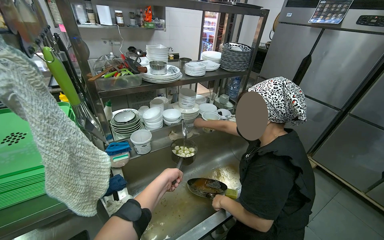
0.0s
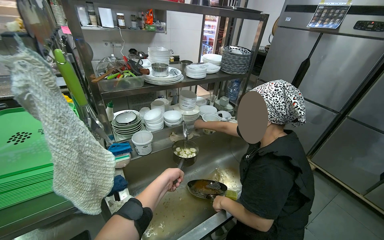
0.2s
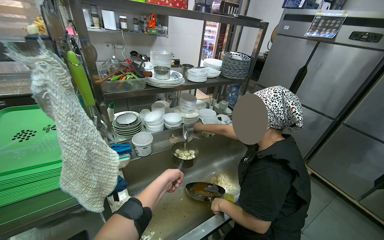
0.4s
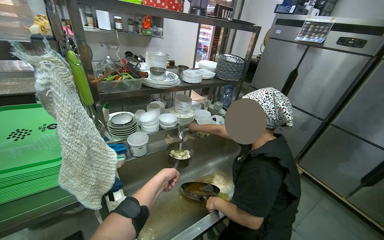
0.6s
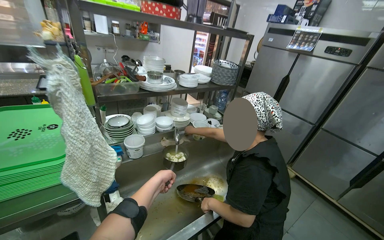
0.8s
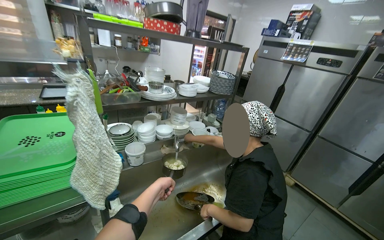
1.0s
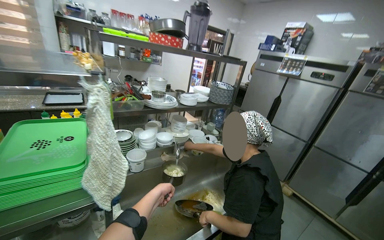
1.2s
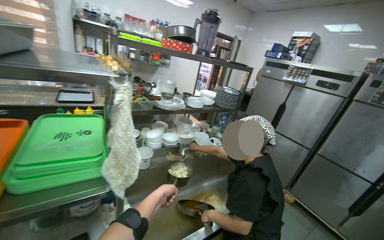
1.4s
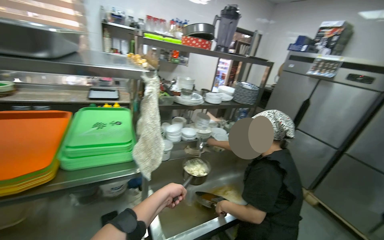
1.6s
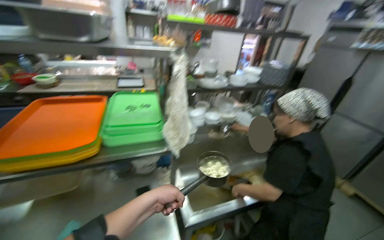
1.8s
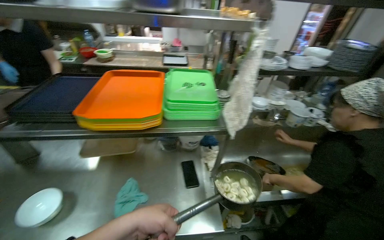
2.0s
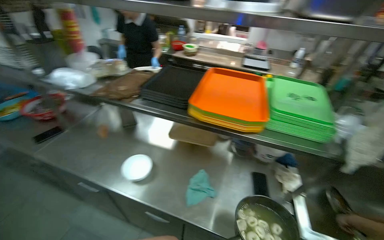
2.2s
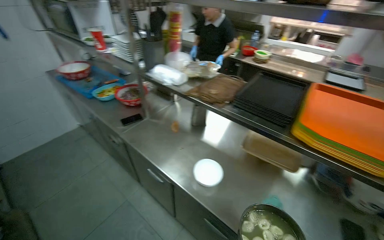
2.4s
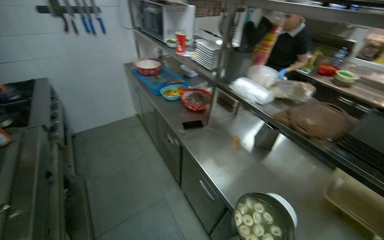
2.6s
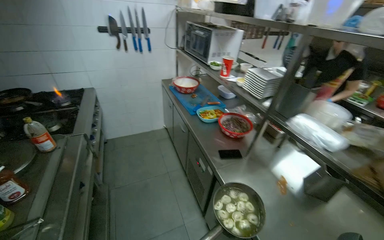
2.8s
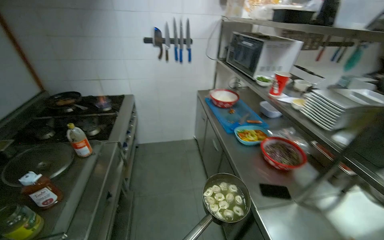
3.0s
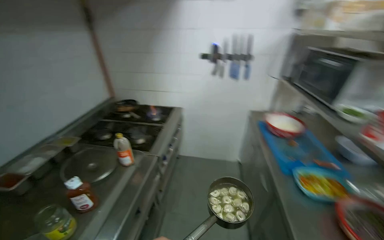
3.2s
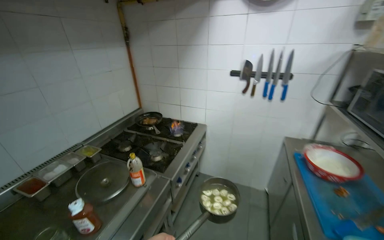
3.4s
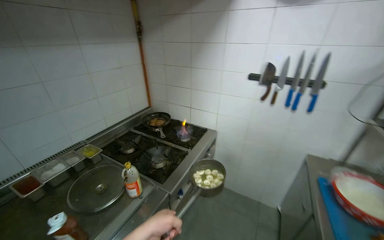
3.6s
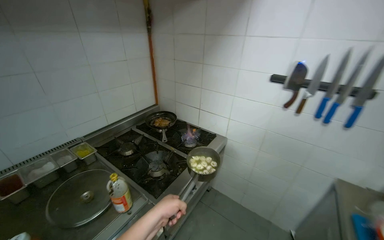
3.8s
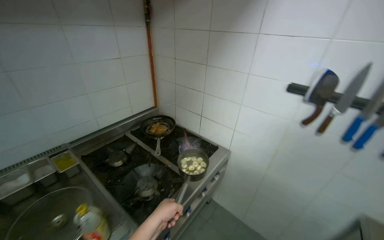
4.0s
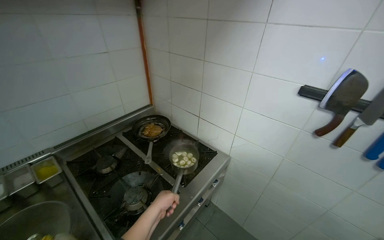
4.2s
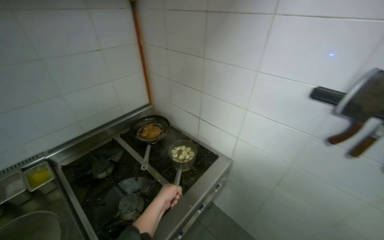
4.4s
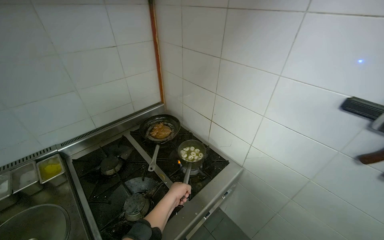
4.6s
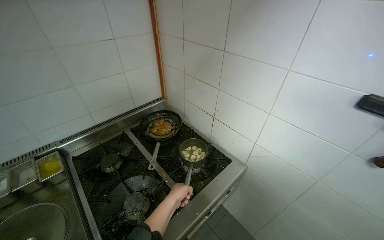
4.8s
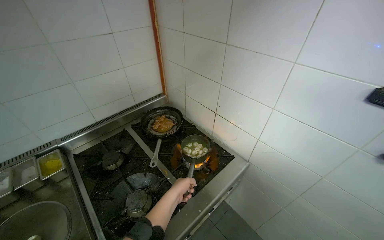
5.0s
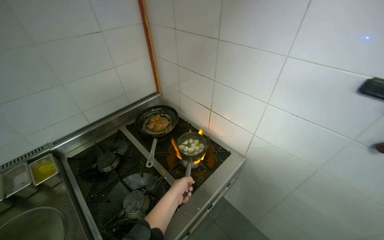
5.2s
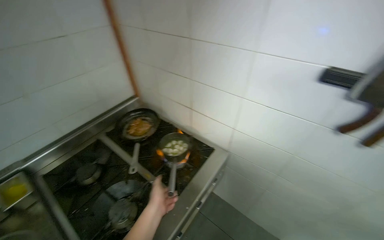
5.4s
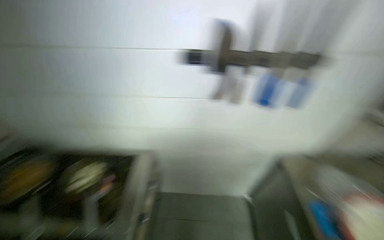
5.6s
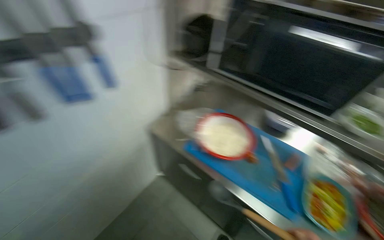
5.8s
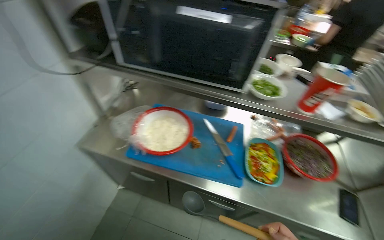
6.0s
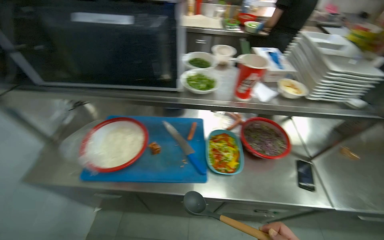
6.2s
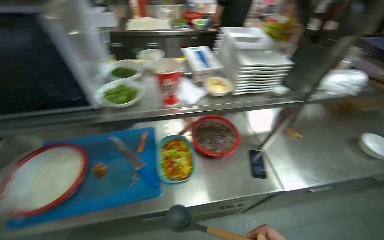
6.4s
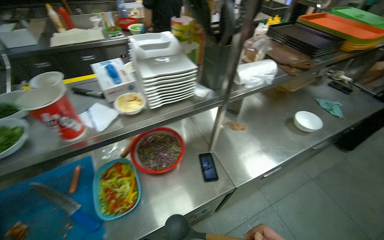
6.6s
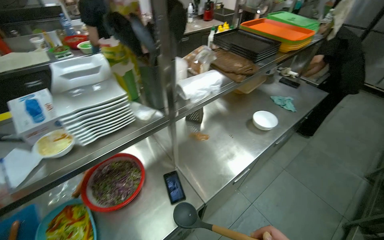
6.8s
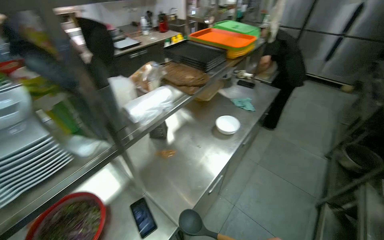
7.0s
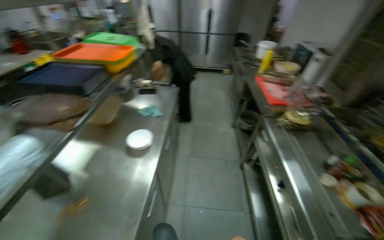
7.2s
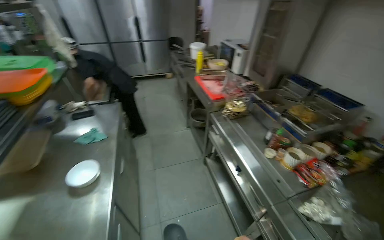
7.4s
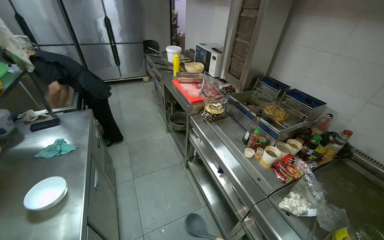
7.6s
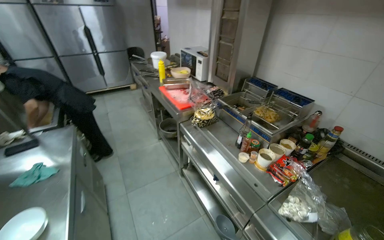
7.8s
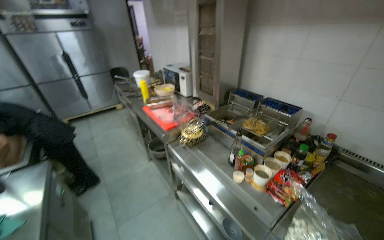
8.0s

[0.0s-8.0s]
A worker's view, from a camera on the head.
Job: cooking food.
The whole recording: cooking dumplings. the worker cooking dumplings.
0.0s to 1.6s: The left hand heads nearer to the camera, covering approximately 25 cm.
1.6s to 3.2s: The head travels roughly 1.5 m. The wearer looks roughly 120 degrees further to the left.
3.2s to 4.8s: The head travels roughly 90 cm. The wearer looks about 35 degrees further to the left.
4.8s to 6.4s: The wearer moves about 60 cm. The wearer looks about 125 degrees further to the right.
6.4s to 8.0s: The wearer moves roughly 70 cm. The head turns to the right by approximately 115 degrees. The view tips upward by approximately 15 degrees.

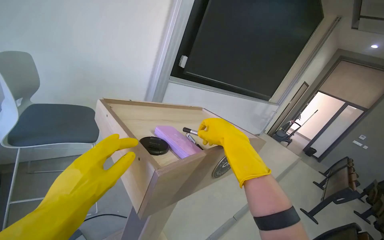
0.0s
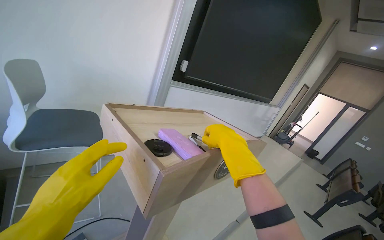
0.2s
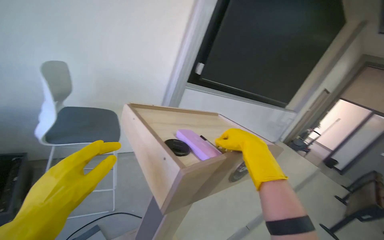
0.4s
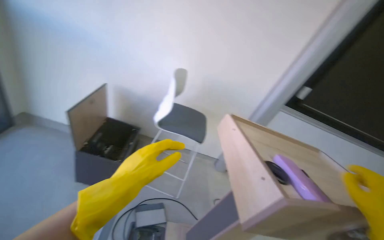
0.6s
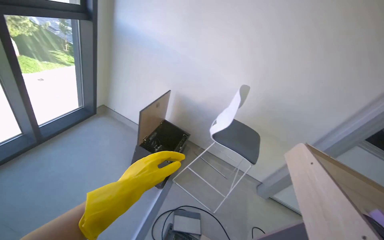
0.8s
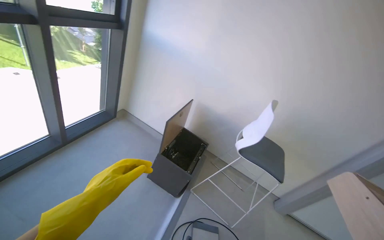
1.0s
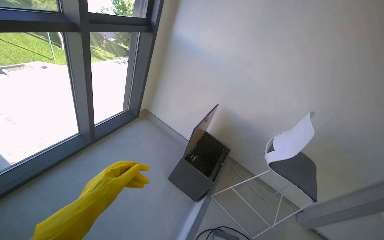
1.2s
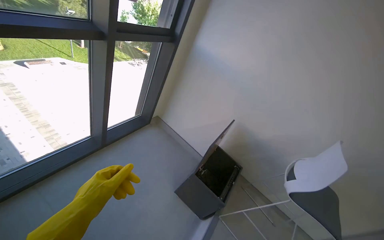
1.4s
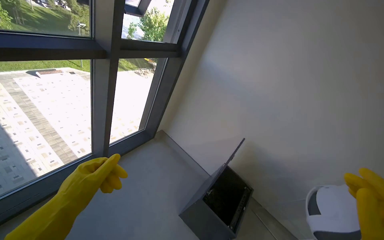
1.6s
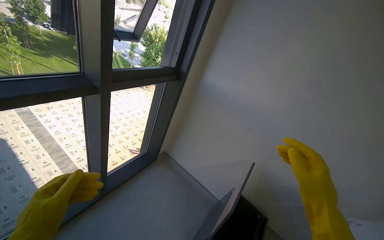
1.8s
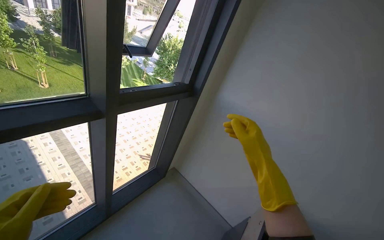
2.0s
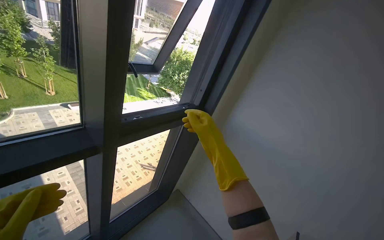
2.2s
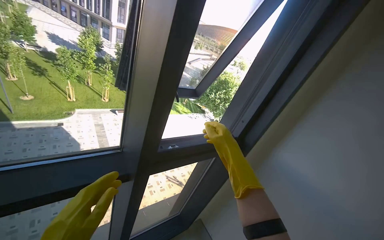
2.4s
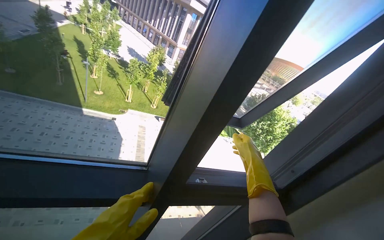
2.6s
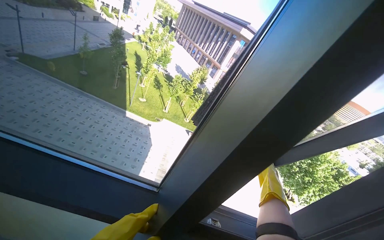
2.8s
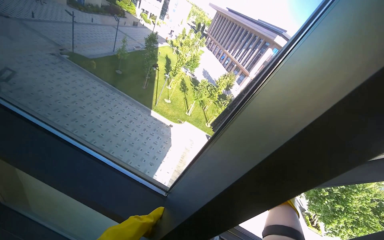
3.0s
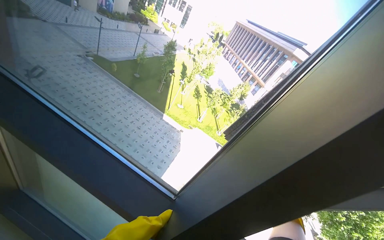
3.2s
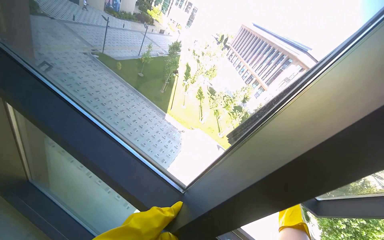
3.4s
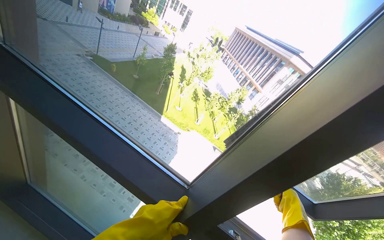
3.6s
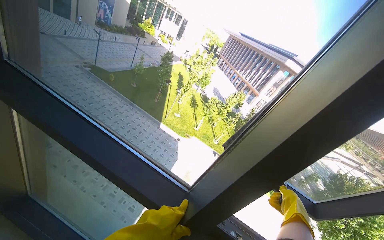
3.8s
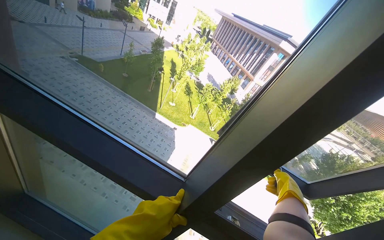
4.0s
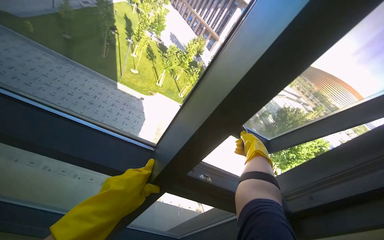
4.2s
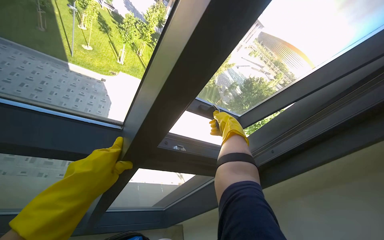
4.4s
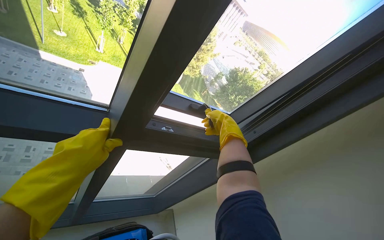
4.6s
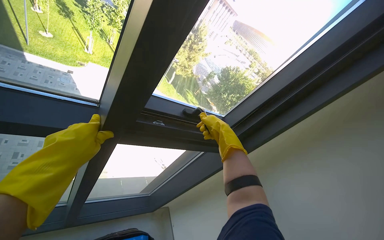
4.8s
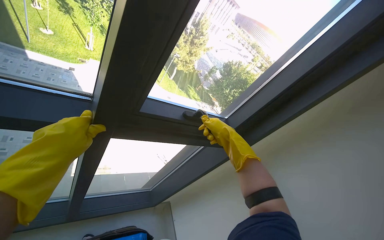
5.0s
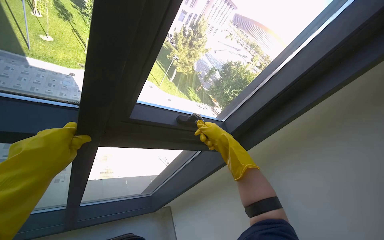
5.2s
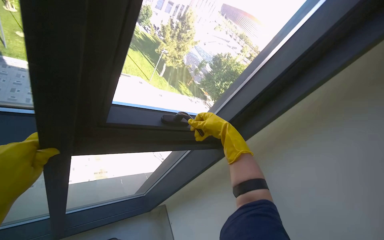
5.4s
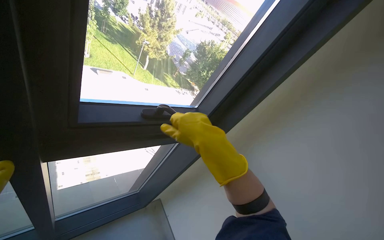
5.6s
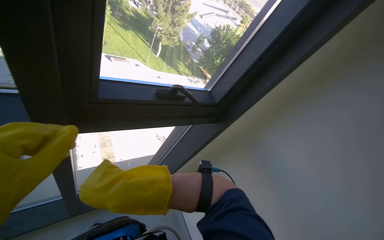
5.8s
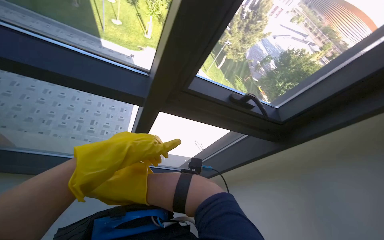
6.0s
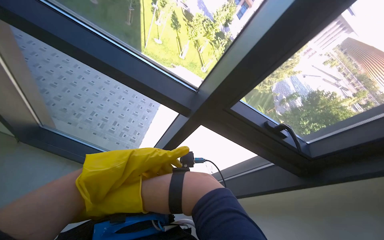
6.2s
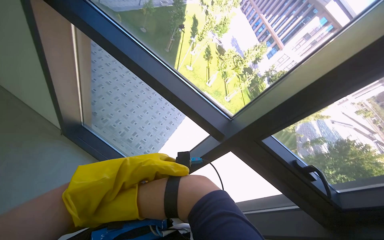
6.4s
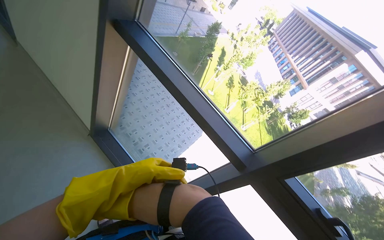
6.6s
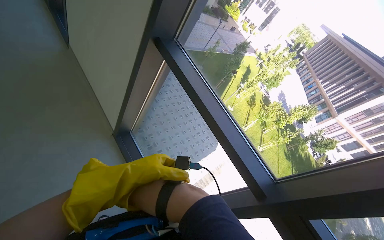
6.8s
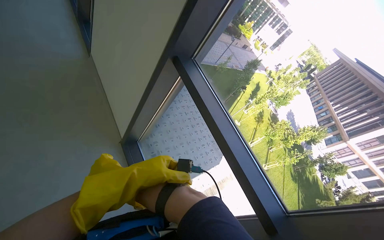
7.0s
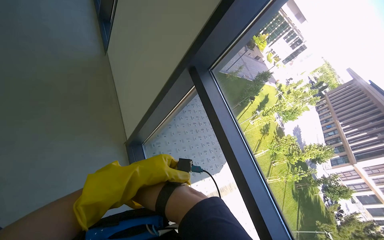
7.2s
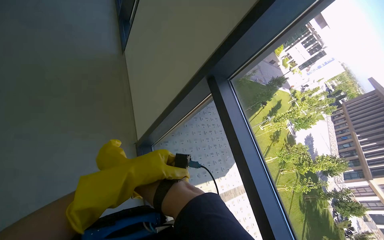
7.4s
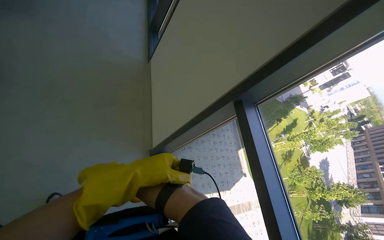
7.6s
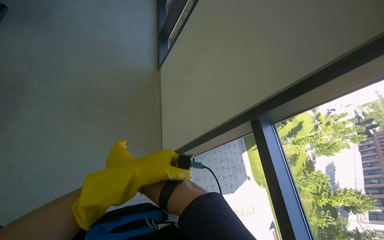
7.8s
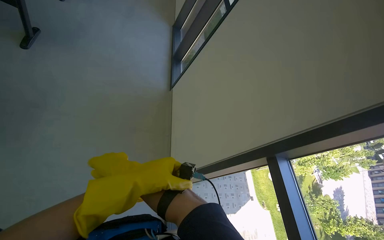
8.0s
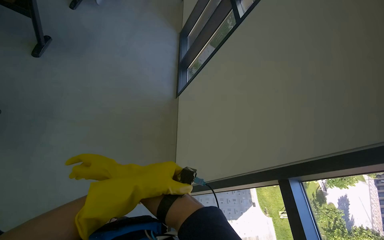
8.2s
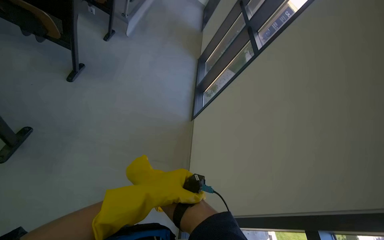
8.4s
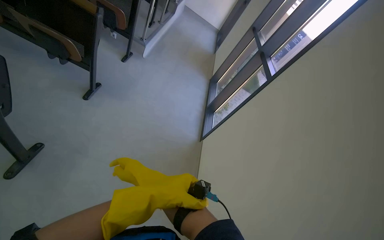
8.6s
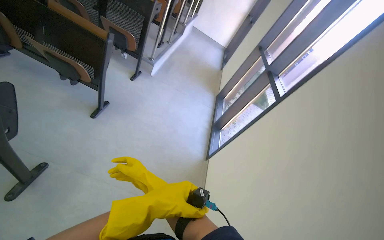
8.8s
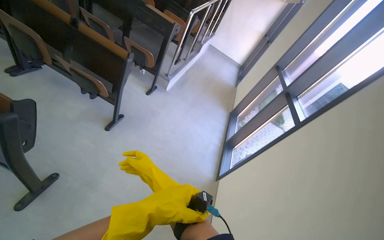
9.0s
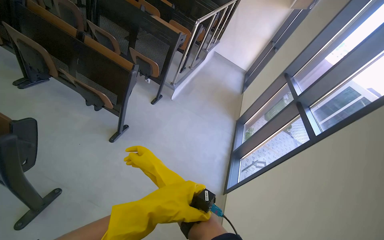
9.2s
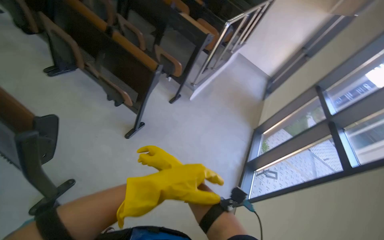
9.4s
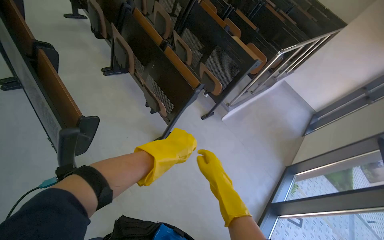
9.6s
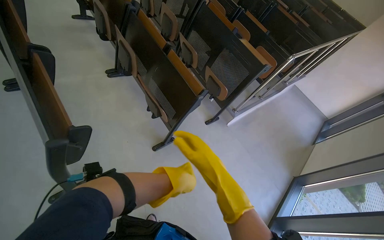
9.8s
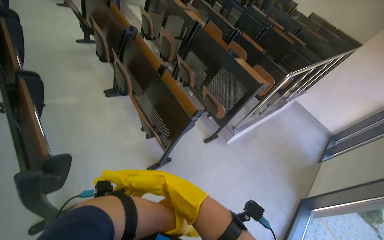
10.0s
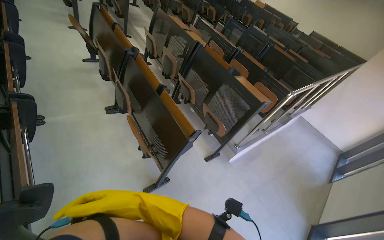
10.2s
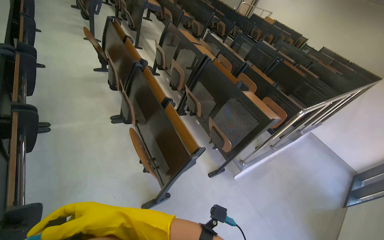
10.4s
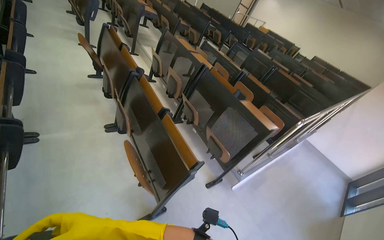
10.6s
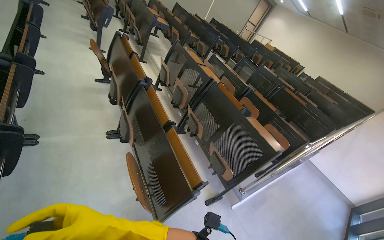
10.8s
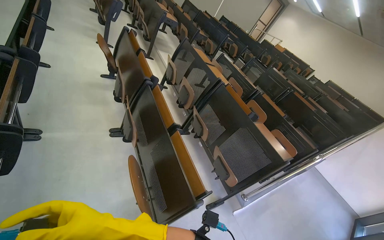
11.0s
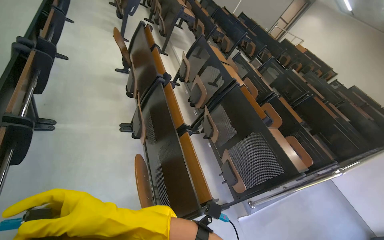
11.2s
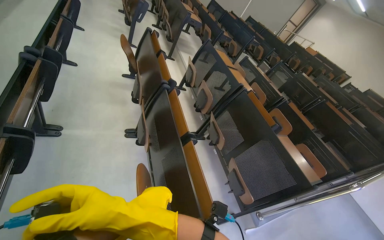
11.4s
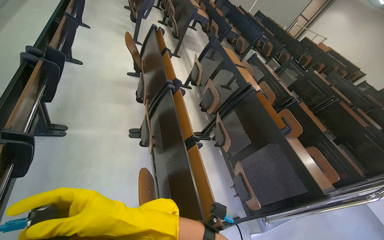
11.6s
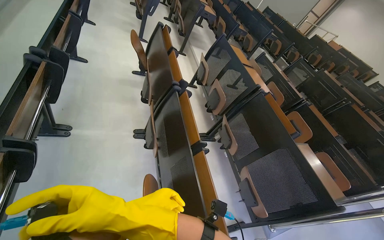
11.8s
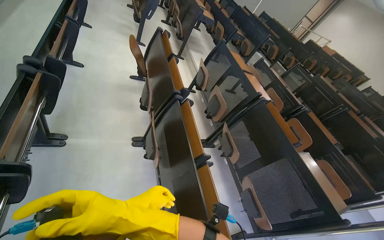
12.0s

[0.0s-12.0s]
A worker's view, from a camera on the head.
Job: organizing items.
The whole recording: Closing lecture hall windows. The worker closes the windows in the lecture hall.
0.0s to 1.6s: The camera travels approximately 80 cm. The head rotates roughly 70 degrees to the left. The camera pitches upward, by about 15 degrees.
1.6s to 3.0s: The camera is carried roughly 80 cm. The wearer looks some 65 degrees further to the left. The camera pitches upward, by about 30 degrees.
3.0s to 4.4s: The wearer's head swings roughly 25 degrees to the right. The view tips downward by about 20 degrees.
7.6s to 9.0s: The head travels roughly 50 cm. The wearer looks roughly 25 degrees further to the left. The view tilts roughly 30 degrees upward.
9.0s to 10.4s: The camera is carried about 70 cm. The wearer's head swings roughly 35 degrees to the left. The wearer looks some 20 degrees further upward.
10.4s to 12.0s: The camera travels approximately 60 cm.
